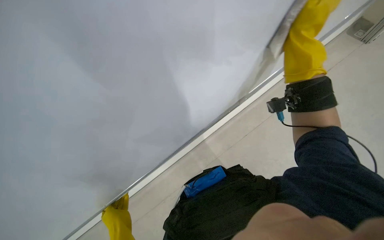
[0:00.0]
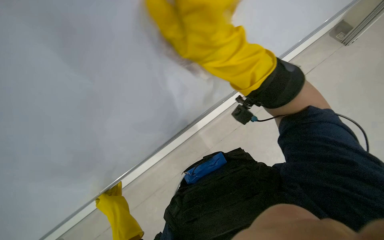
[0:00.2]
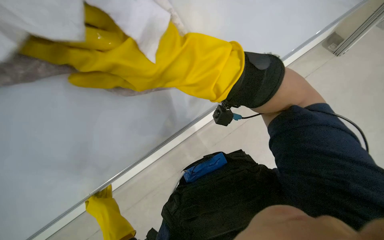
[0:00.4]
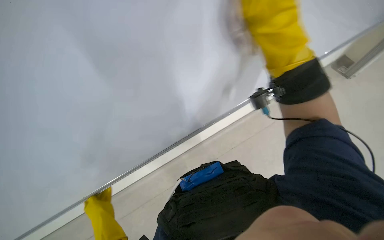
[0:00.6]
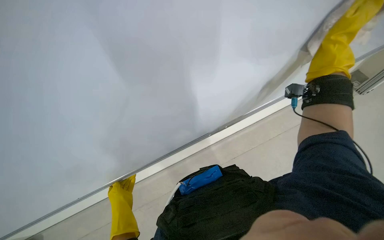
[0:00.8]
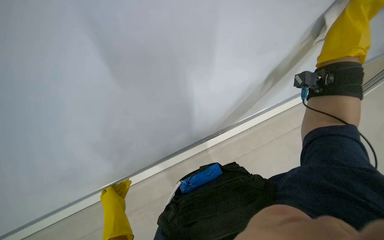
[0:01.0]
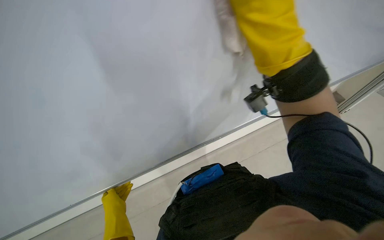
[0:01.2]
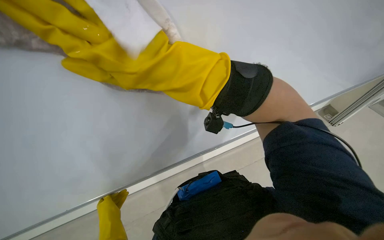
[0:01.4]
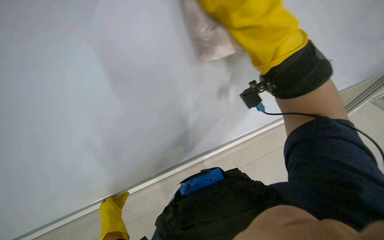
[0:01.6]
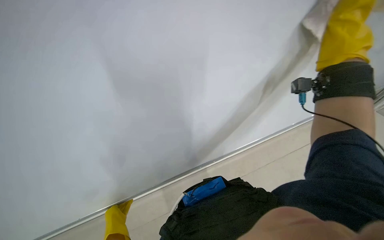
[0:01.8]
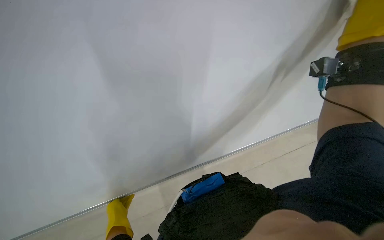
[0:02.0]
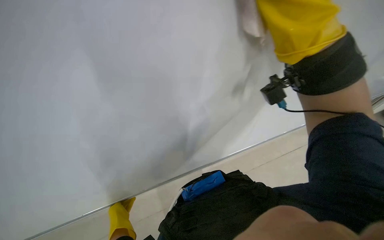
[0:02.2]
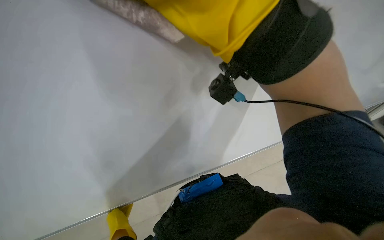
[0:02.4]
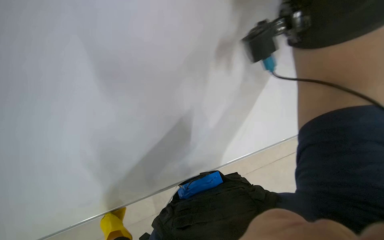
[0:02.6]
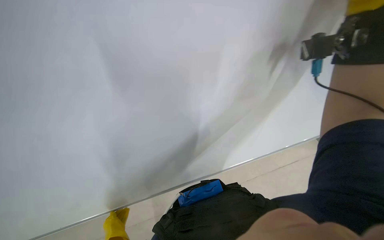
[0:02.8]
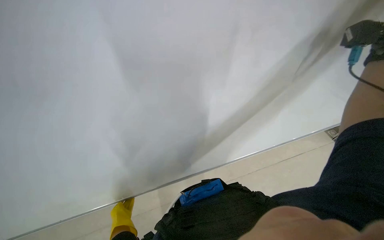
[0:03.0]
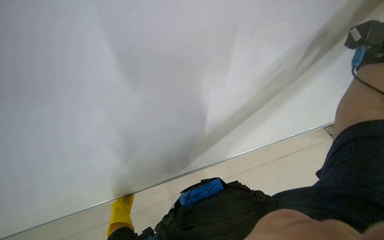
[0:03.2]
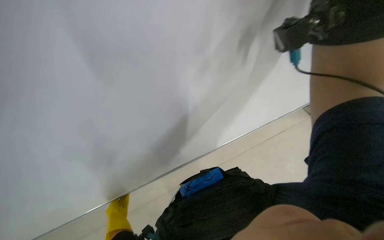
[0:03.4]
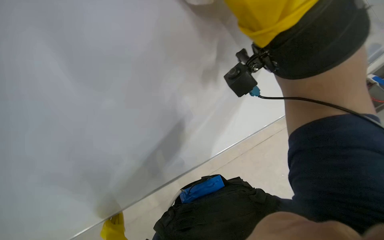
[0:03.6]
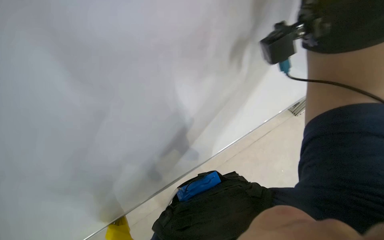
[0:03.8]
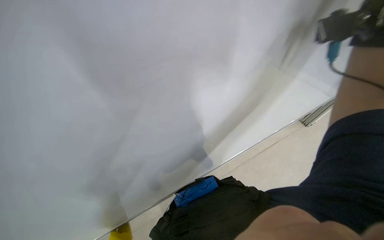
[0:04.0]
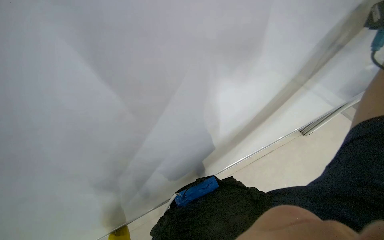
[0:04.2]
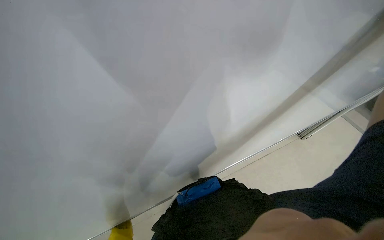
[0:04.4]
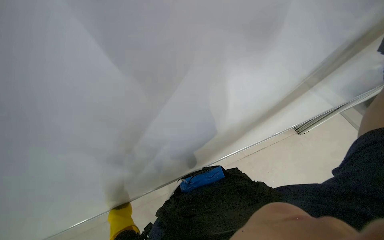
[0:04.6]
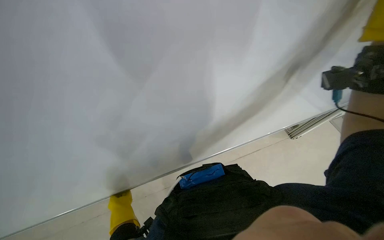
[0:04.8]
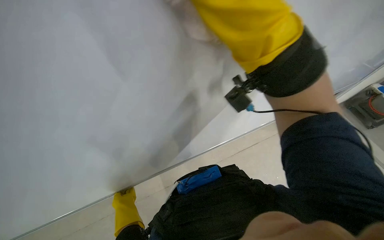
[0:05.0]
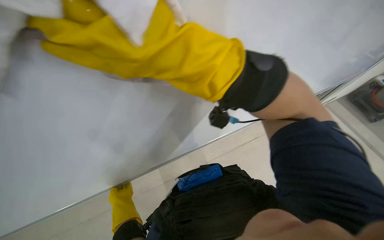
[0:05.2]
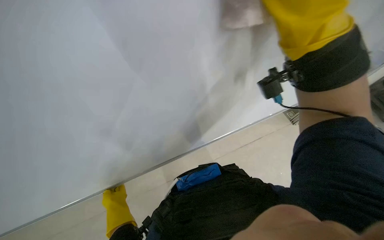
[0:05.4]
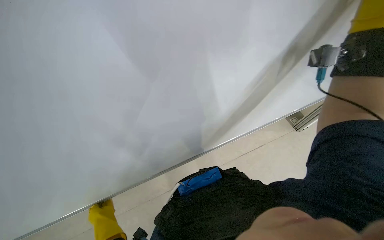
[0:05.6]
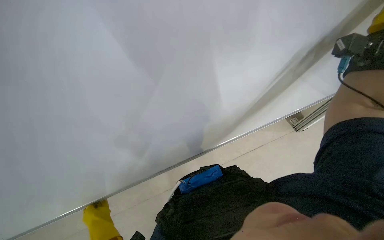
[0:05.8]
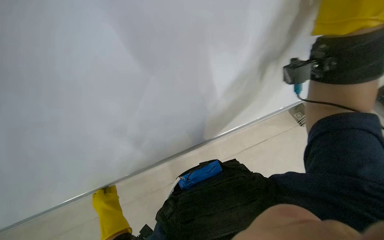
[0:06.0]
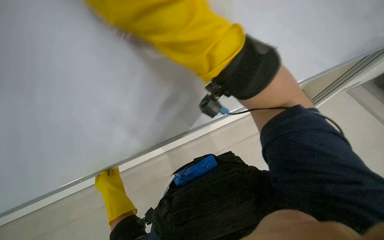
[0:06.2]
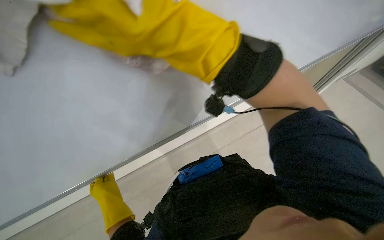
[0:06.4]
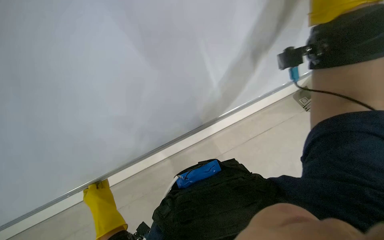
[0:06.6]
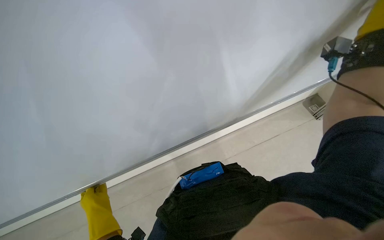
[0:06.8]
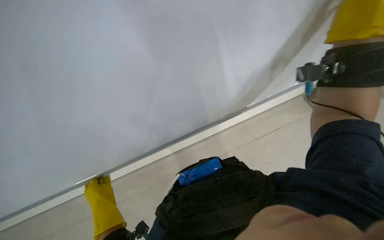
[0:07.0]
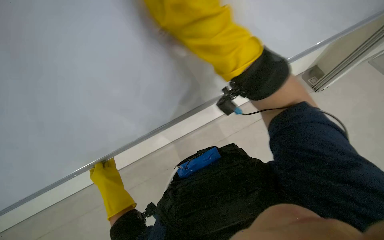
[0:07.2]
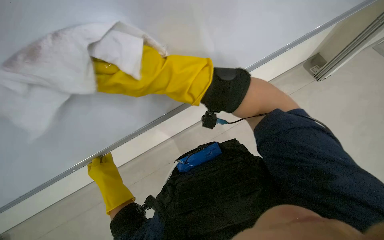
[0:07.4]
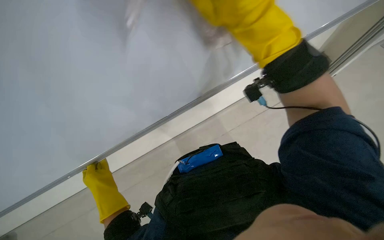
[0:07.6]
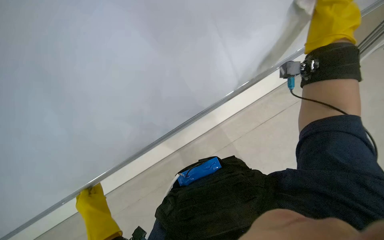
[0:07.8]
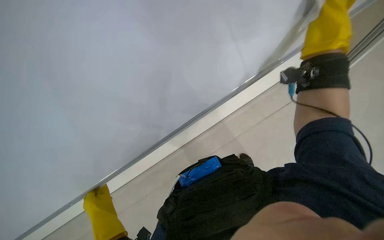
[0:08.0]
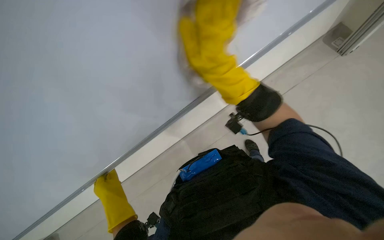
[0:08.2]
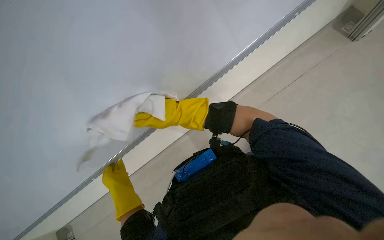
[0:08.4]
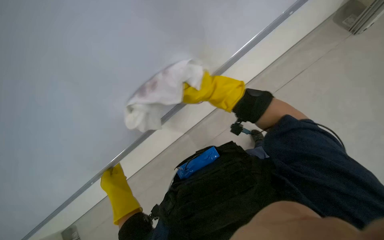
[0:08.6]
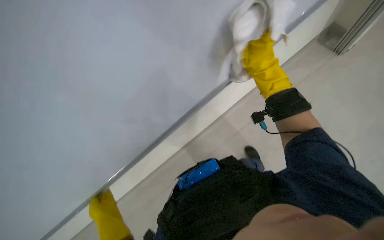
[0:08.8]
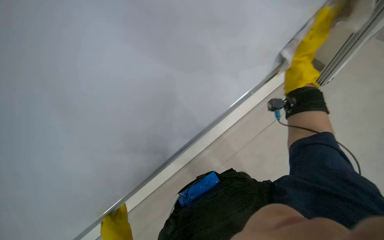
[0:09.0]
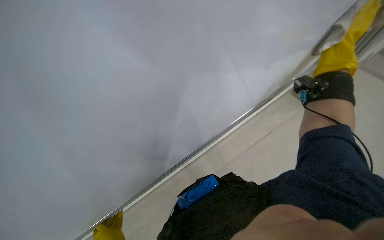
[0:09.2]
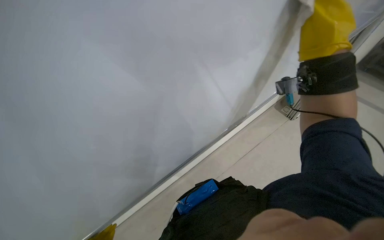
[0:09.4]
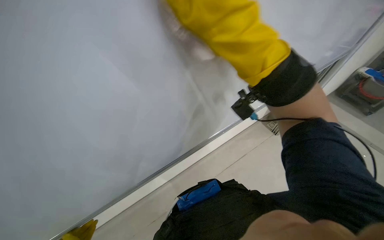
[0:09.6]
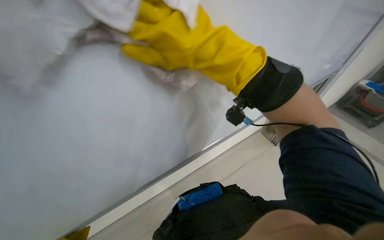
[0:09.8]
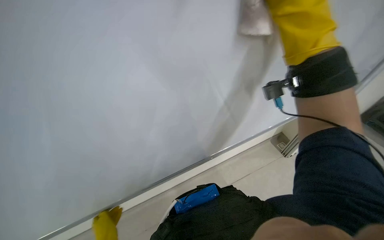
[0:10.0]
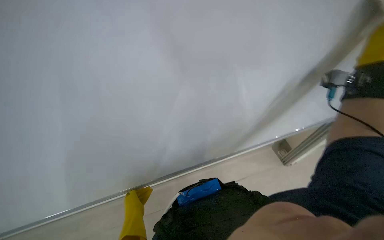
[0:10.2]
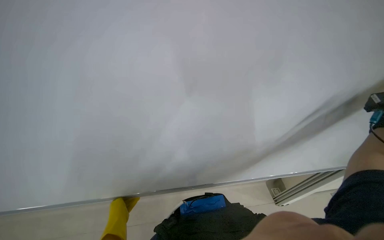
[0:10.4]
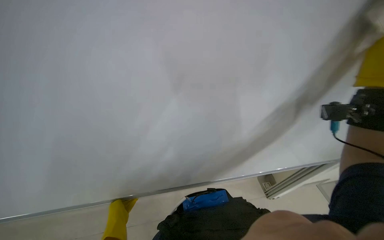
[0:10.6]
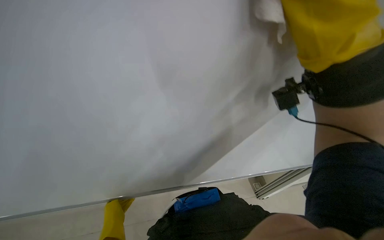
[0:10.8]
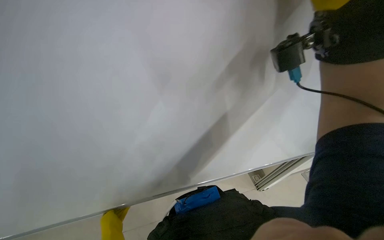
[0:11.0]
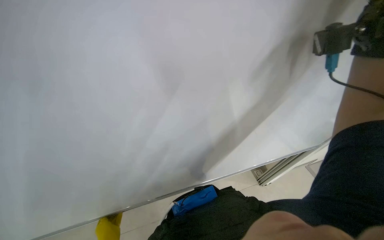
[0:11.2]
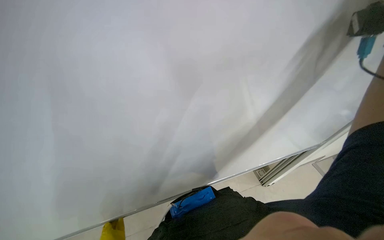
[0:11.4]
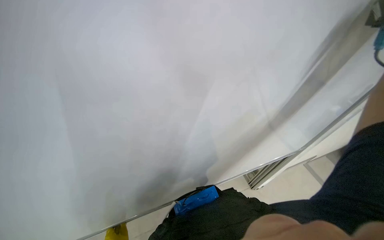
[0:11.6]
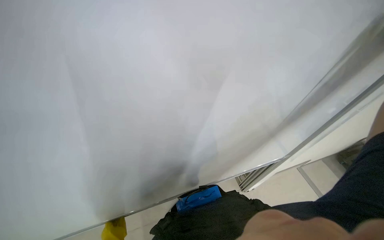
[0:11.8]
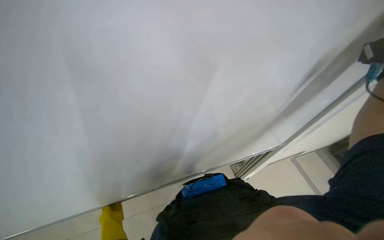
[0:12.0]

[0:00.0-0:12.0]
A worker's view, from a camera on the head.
Job: wiping surfaces.
The whole recording: Cleaning white panel and frame. The worker wipes a white panel and its metal frame with a white cloth.
0:00.0 to 0:01.6: The right hand goes left and right, approximately 50 cm each way, reversing 3 times. The left hand travels farther from the camera by about 25 cm.
0:04.4 to 0:06.0: The wearer looks some 15 degrees further downward.
0:06.0 to 0:07.6: The wearer looks some 15 degrees further downward.
0:07.6 to 0:09.0: The view tilts about 10 degrees upward.
0:10.4 to 0:12.0: The view pans to the right by some 15 degrees.

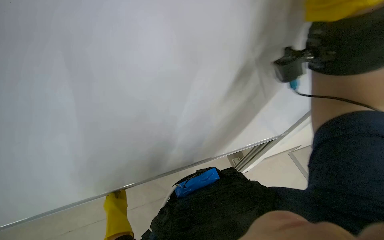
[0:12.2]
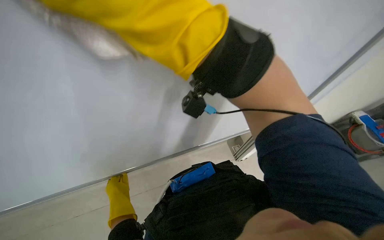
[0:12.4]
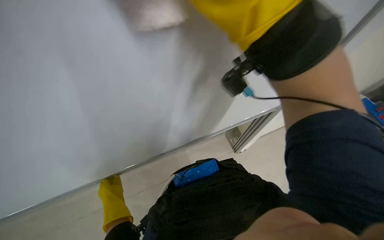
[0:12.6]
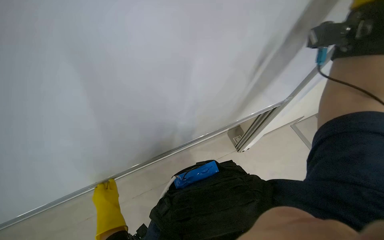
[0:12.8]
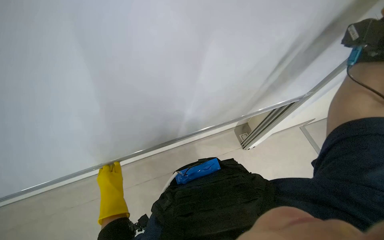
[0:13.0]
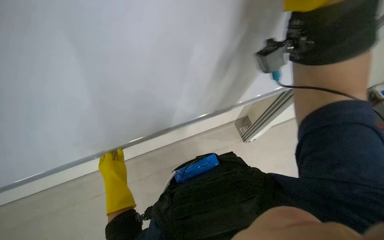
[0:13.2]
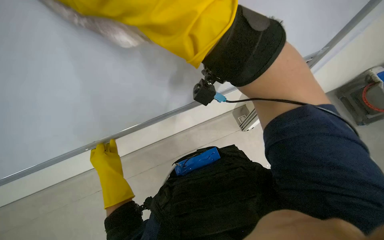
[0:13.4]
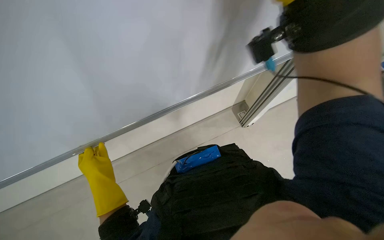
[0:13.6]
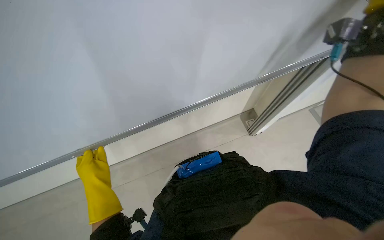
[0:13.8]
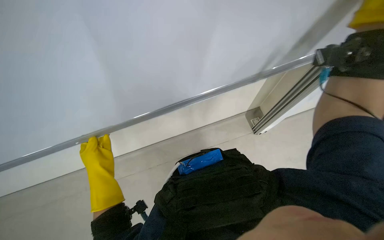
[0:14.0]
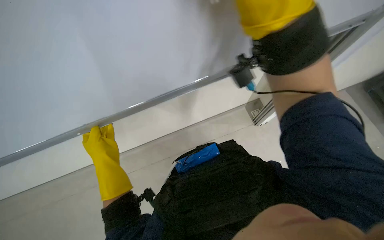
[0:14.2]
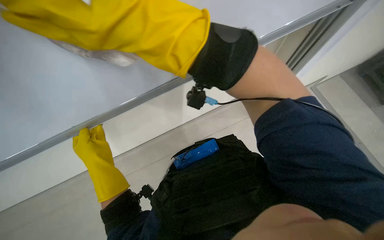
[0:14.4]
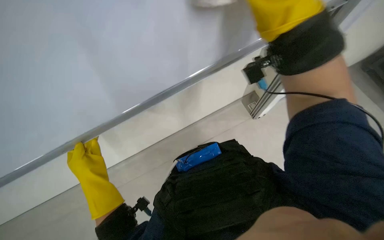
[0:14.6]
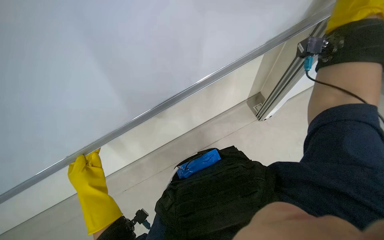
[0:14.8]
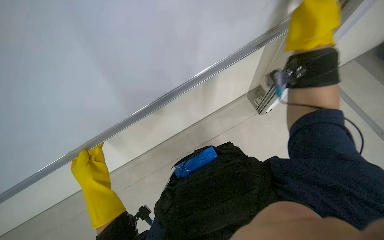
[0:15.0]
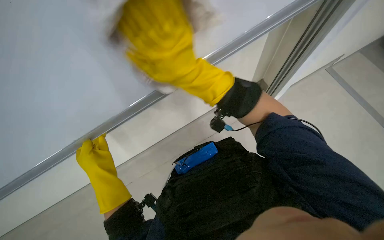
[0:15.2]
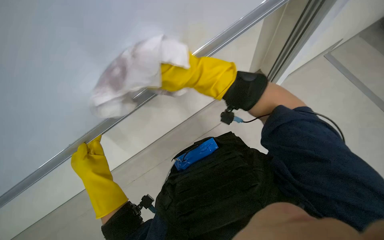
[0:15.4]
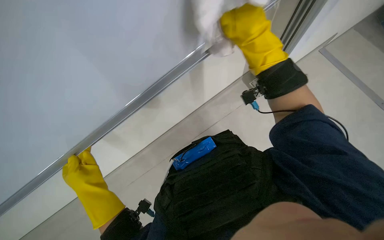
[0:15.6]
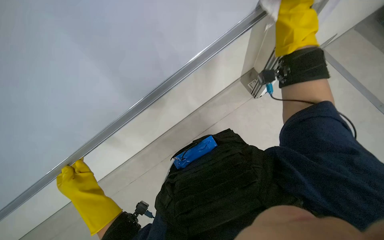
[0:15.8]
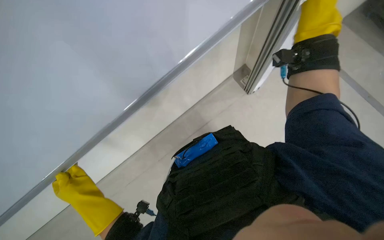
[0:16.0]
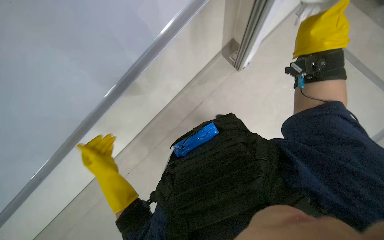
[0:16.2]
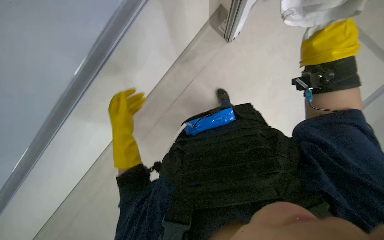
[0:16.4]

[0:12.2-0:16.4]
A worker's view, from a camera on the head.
Job: wiping surfaces.
The whole recording: Cleaning white panel and frame. The worker wipes a white panel and its metal frame with a white cloth.
0:15.0 to 0:16.4: The right hand moves approximately 35 cm to the left and comes back, while the left hand is displaced farther from the camera and up the picture by about 15 cm.

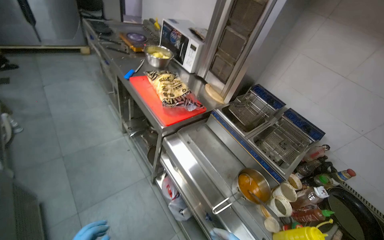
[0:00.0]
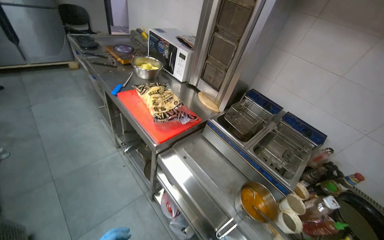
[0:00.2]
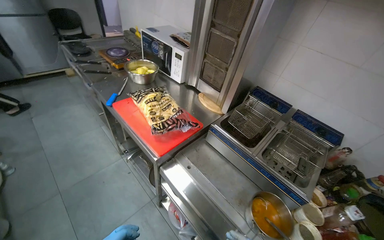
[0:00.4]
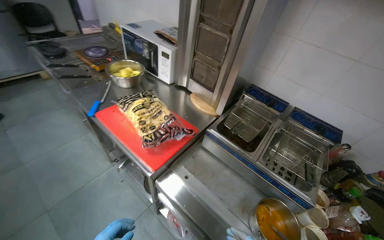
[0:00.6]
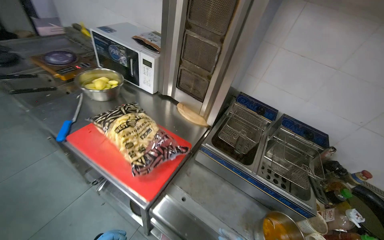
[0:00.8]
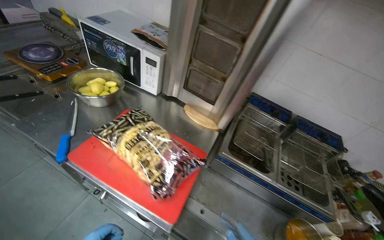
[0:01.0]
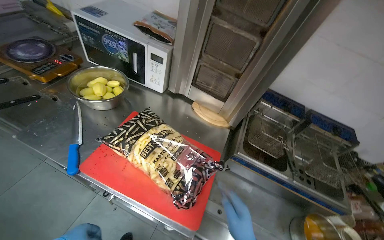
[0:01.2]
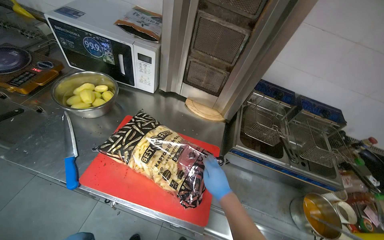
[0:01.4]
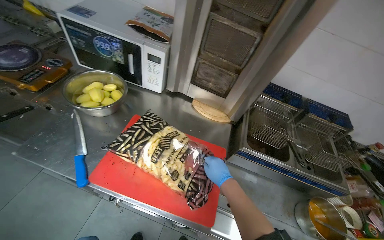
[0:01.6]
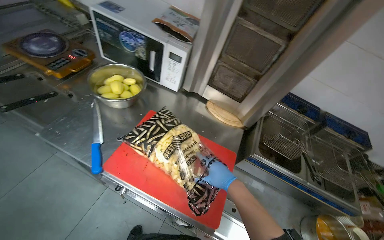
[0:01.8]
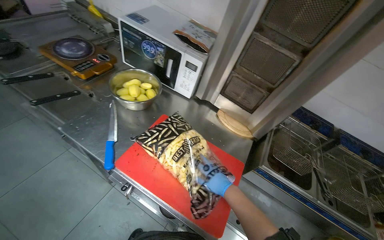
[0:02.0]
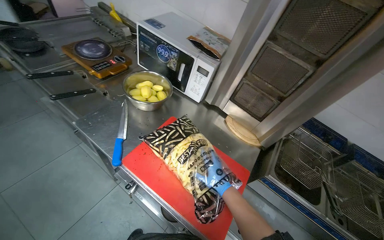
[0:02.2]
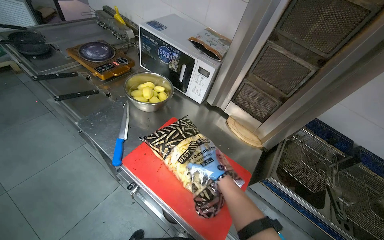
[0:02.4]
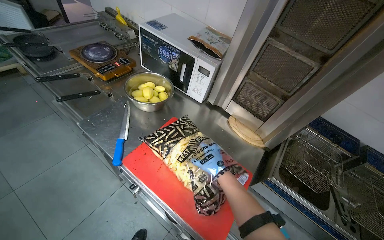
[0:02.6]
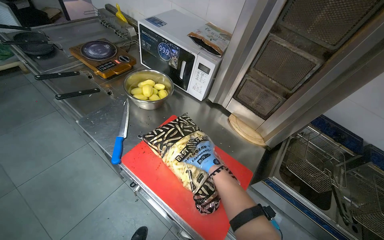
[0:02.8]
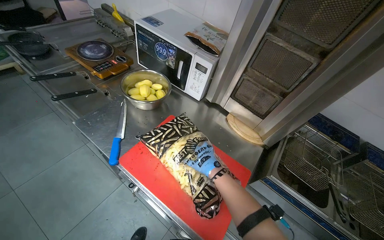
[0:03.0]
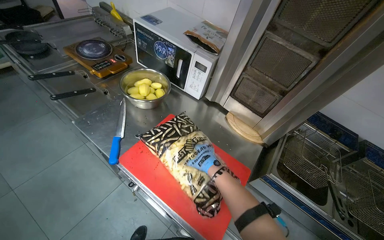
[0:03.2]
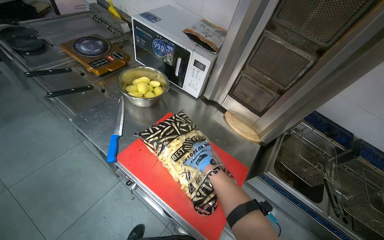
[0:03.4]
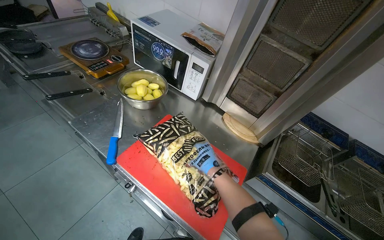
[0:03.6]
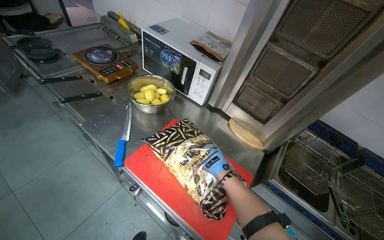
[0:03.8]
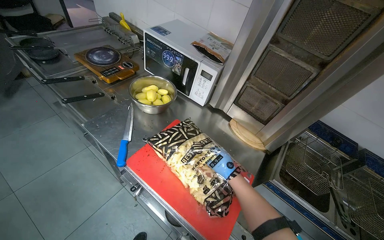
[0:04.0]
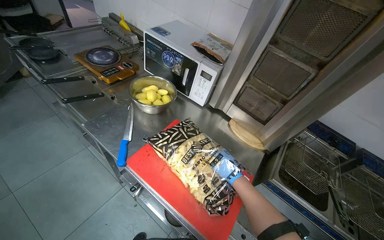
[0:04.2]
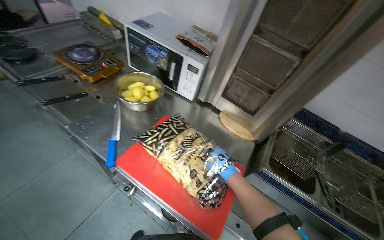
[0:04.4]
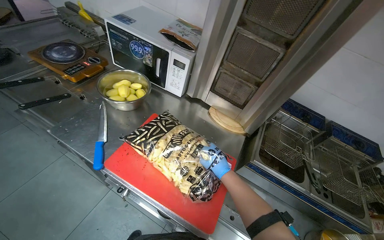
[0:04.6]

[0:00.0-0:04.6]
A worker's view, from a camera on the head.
Job: cooking food.
The whole recording: Loading fries into deep fryer. The worker takes frozen fries from a bag and places them into a deep fryer.
0:00.0 to 0:01.6: The camera is carried roughly 70 cm. The wearer's head swings about 35 degrees to the right. The wearer looks approximately 15 degrees further downward.
0:01.6 to 0:03.0: The wearer looks roughly 20 degrees further to the left.
